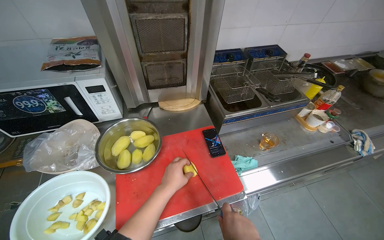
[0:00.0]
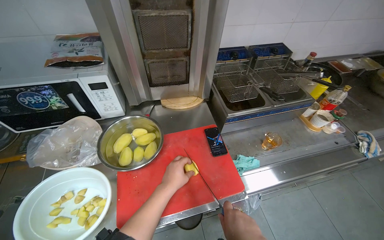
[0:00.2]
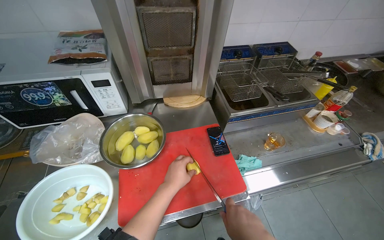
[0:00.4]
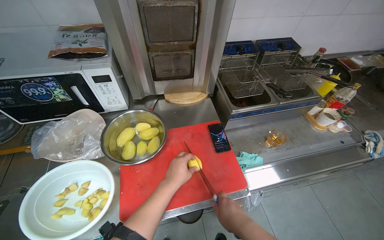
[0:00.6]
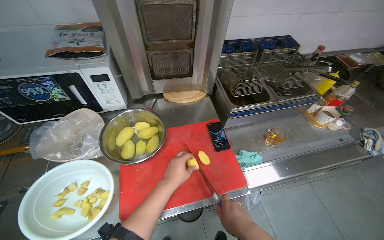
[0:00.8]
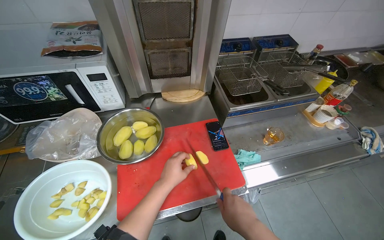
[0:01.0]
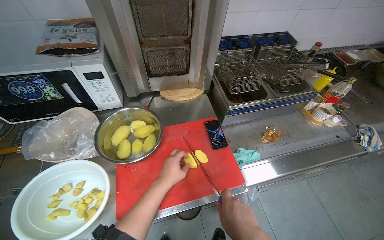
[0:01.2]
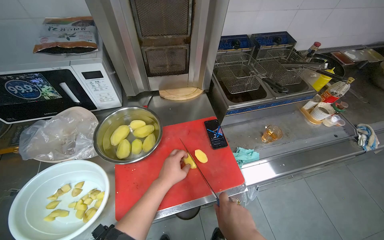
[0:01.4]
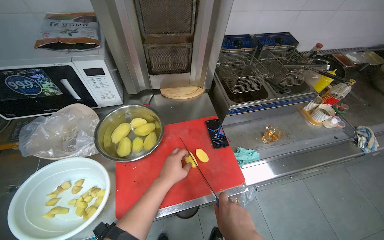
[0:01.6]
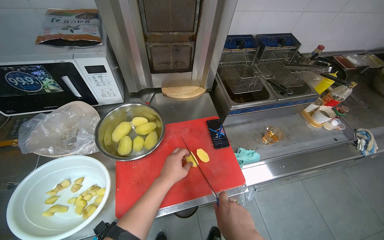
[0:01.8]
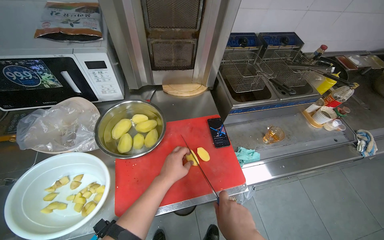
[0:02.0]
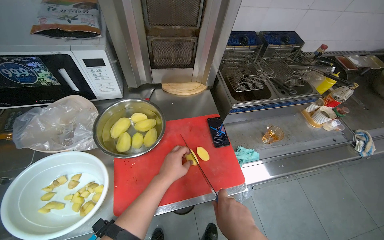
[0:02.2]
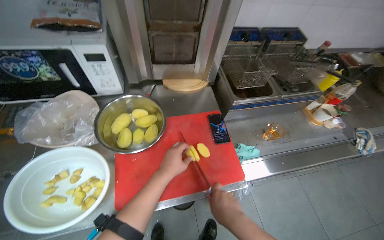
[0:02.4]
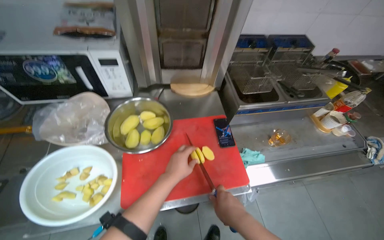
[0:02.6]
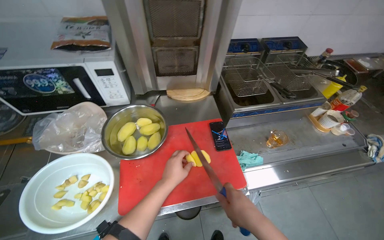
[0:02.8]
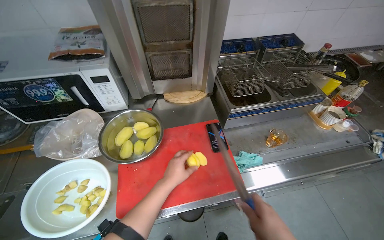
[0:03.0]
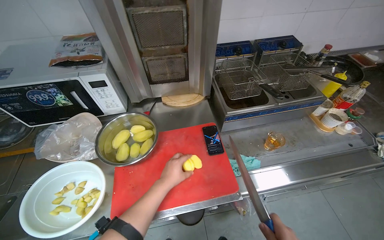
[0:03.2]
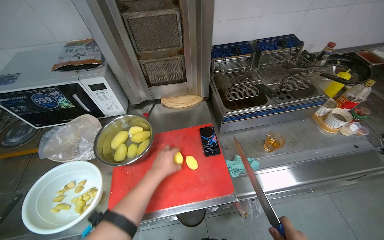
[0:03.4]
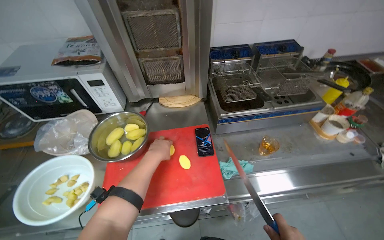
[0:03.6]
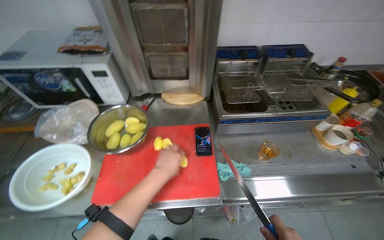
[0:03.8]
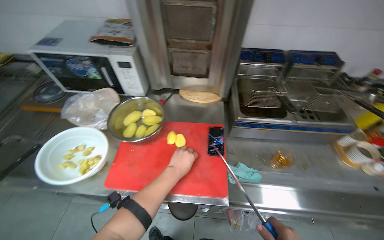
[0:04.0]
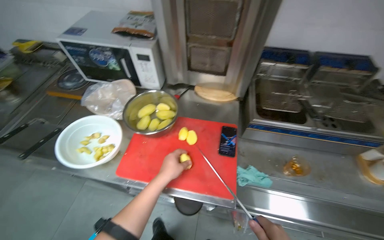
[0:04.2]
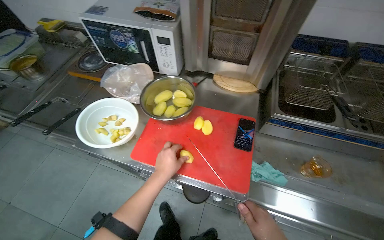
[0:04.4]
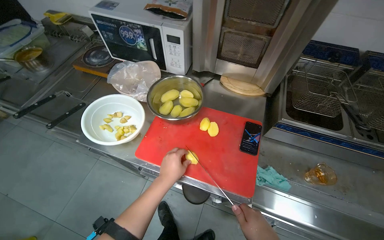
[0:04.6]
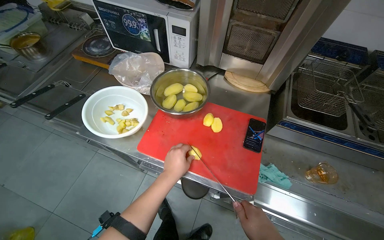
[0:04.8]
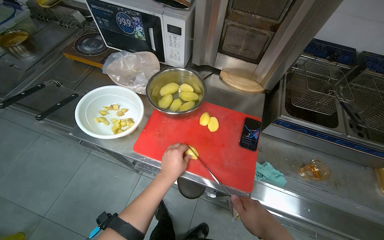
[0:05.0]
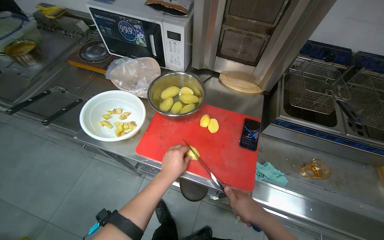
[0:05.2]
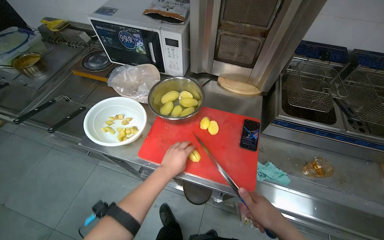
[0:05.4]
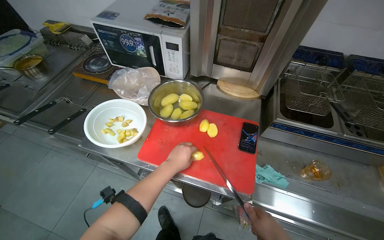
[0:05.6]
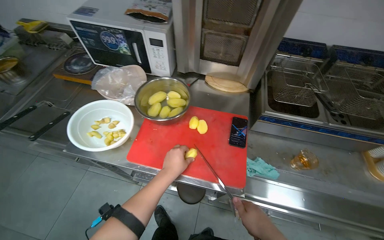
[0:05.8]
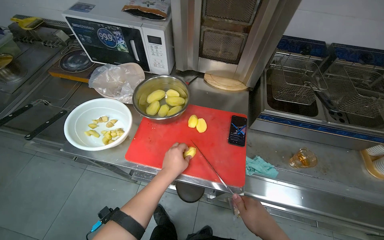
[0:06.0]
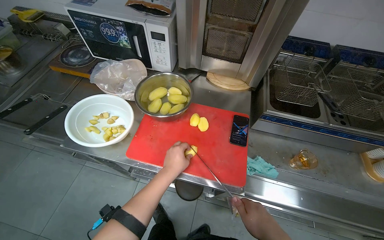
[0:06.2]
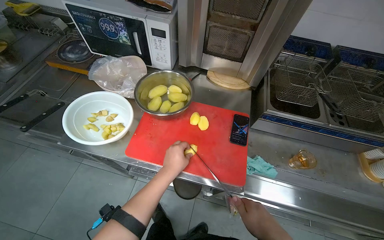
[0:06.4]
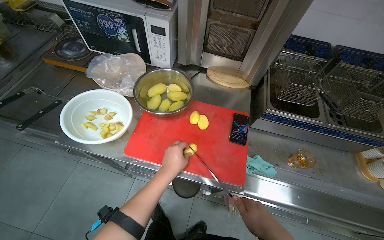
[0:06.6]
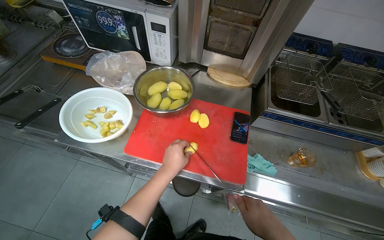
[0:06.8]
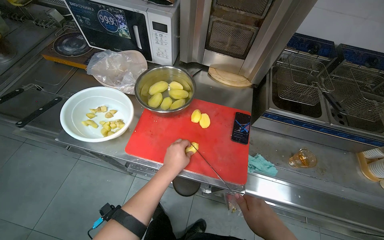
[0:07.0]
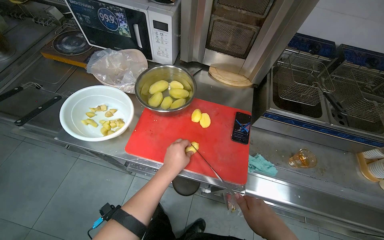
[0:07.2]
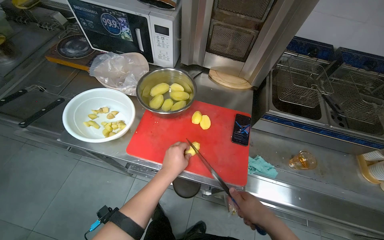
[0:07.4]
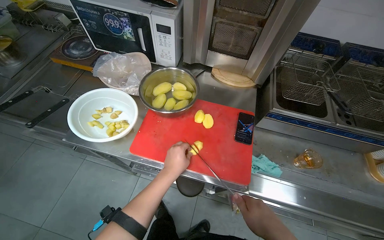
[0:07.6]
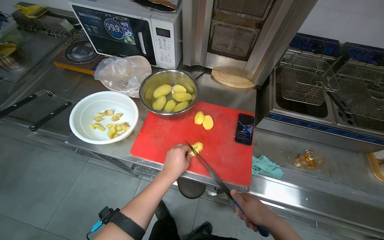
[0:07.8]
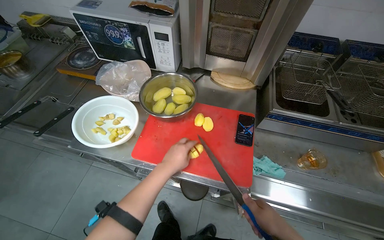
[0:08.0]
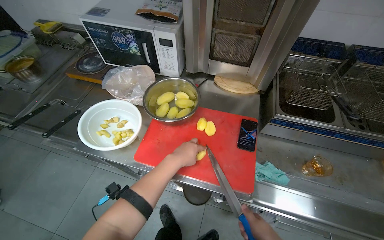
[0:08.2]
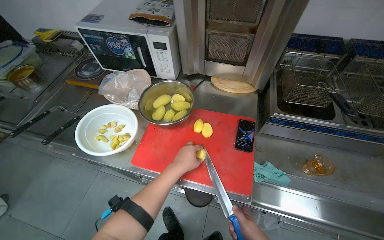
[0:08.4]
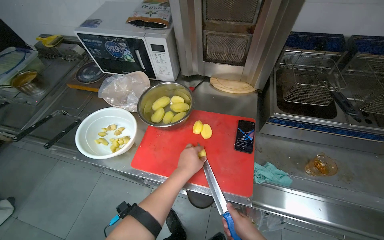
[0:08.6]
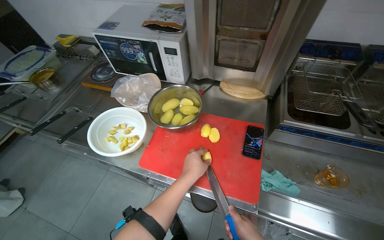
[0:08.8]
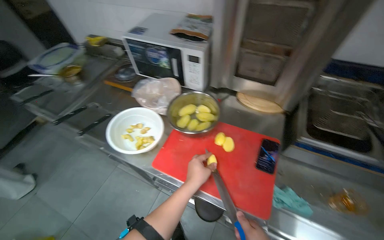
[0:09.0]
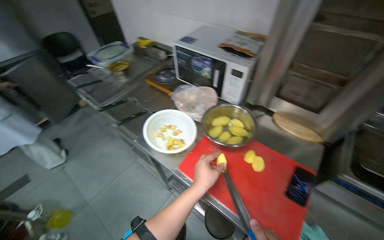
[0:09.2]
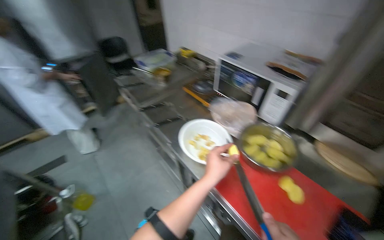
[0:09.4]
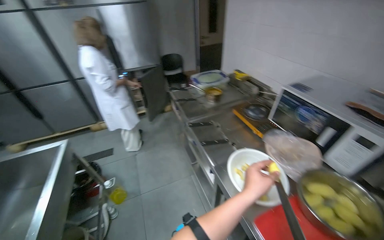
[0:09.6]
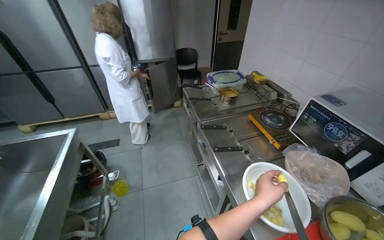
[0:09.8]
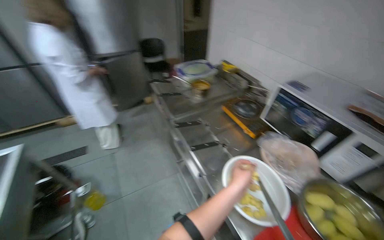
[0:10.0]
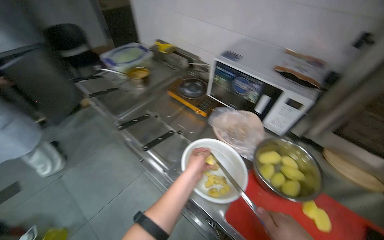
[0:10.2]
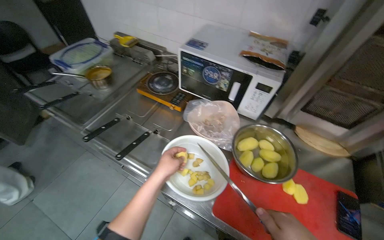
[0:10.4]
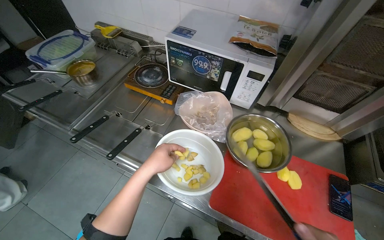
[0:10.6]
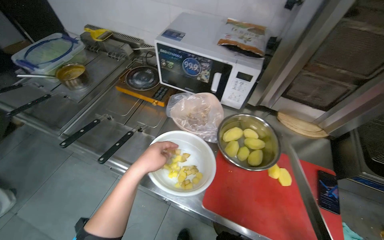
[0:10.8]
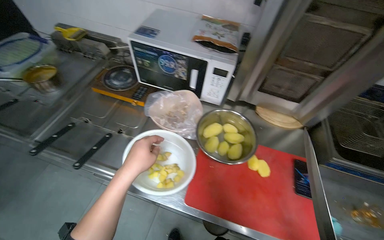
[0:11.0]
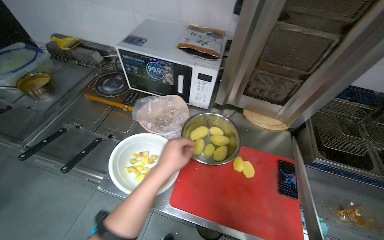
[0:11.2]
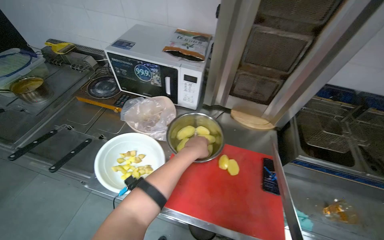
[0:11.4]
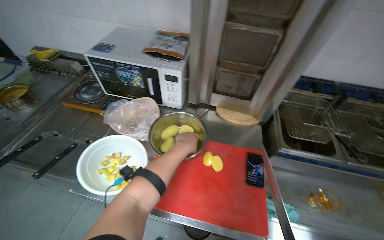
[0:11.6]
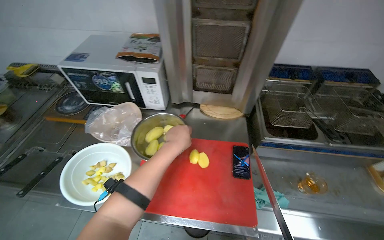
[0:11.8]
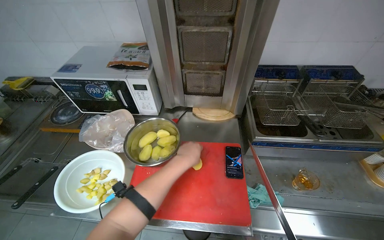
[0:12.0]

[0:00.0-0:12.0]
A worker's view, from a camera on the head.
Job: preparing food.
The whole recording: Slicing potatoes. The worker slices peeled potatoes on a red cutting board and transfers them to a white bowl.
0:03.0 to 0:04.4: The head rotates about 30 degrees to the left. The left hand goes roughly 10 cm nearer to the camera.
0:06.0 to 0:07.6: The hands are busy where they are.
0:10.4 to 0:12.0: The left hand moves to the right, some 50 cm.

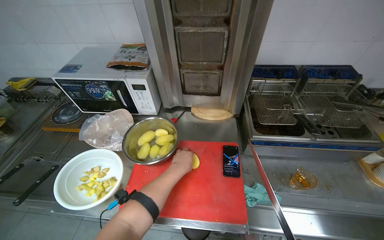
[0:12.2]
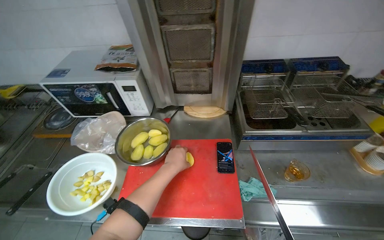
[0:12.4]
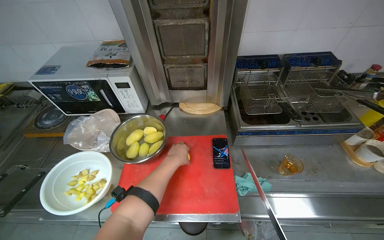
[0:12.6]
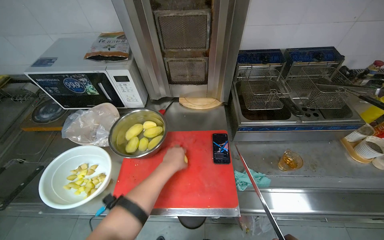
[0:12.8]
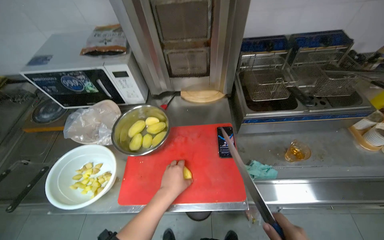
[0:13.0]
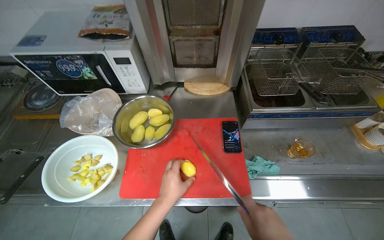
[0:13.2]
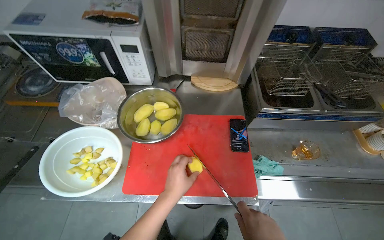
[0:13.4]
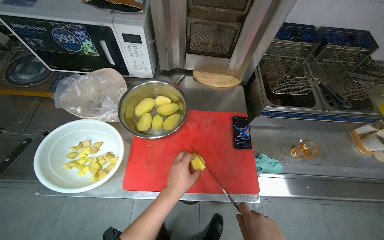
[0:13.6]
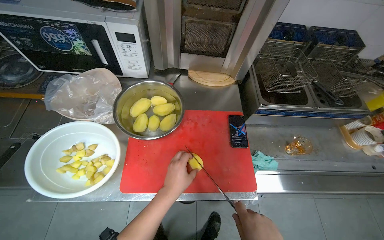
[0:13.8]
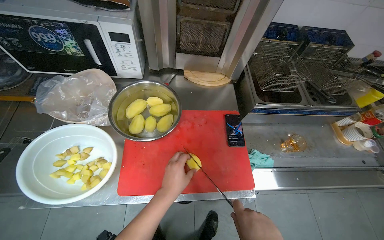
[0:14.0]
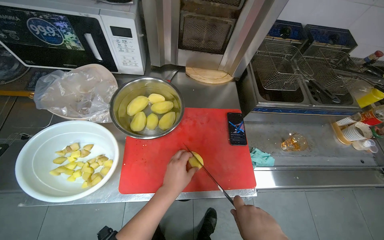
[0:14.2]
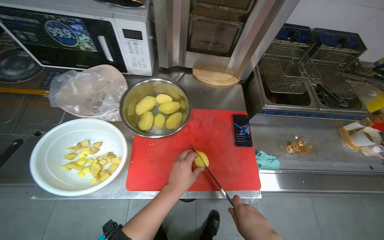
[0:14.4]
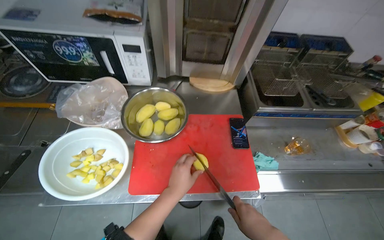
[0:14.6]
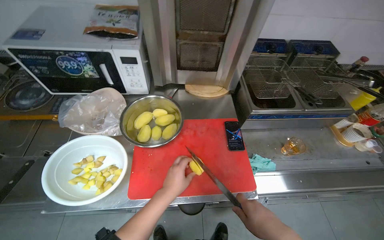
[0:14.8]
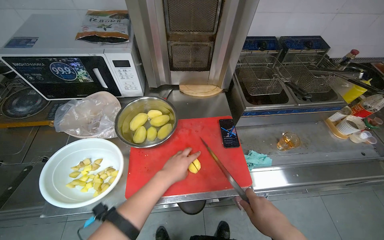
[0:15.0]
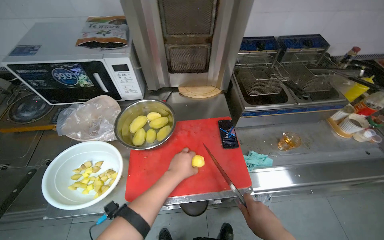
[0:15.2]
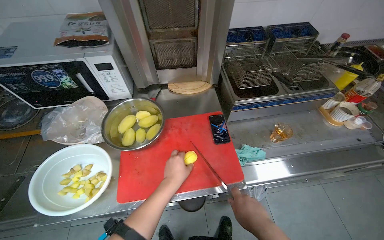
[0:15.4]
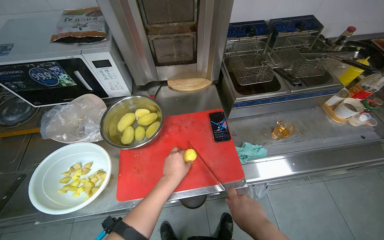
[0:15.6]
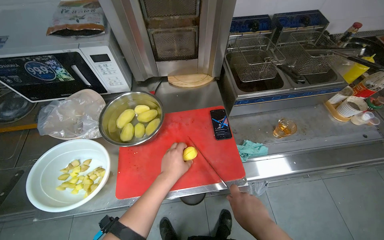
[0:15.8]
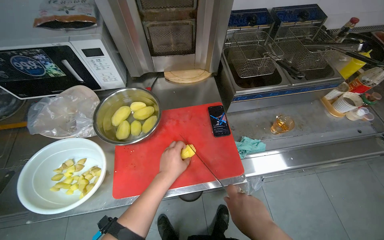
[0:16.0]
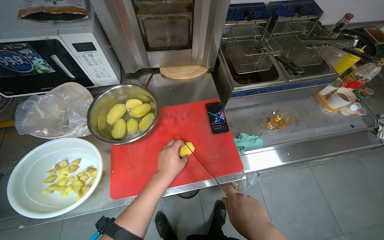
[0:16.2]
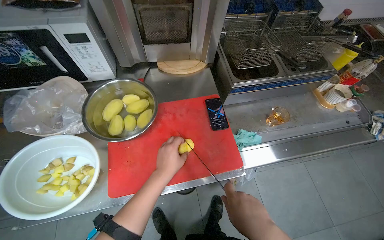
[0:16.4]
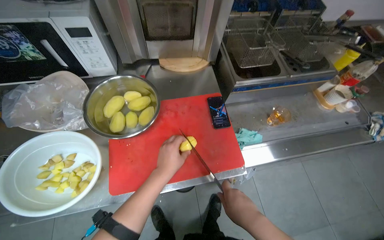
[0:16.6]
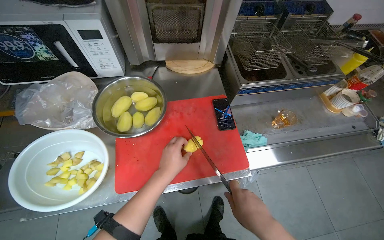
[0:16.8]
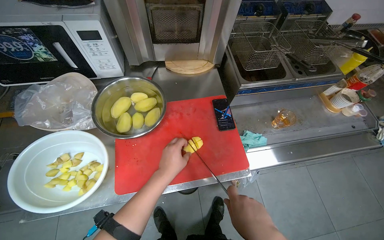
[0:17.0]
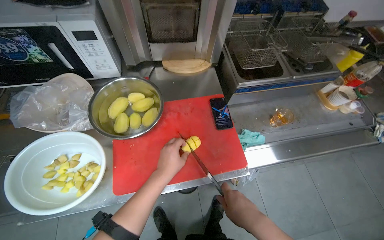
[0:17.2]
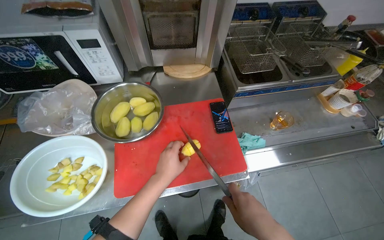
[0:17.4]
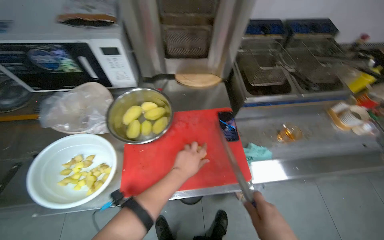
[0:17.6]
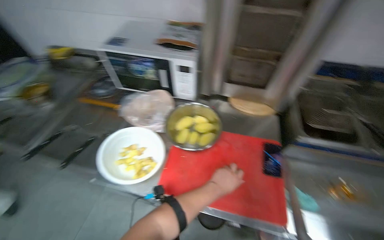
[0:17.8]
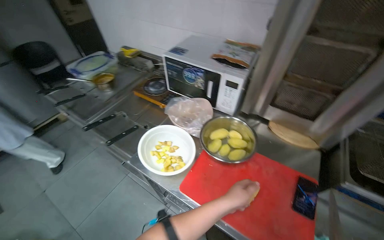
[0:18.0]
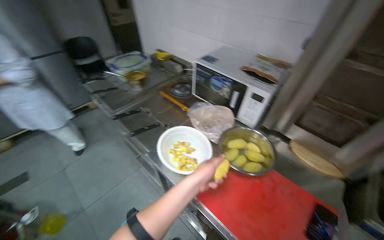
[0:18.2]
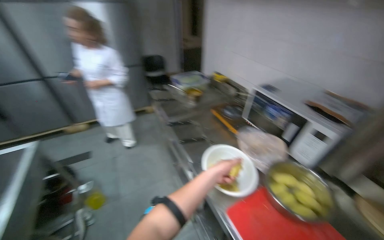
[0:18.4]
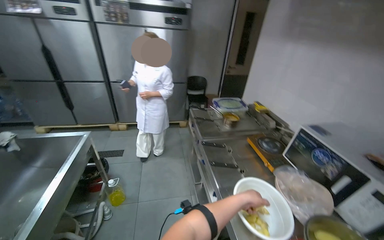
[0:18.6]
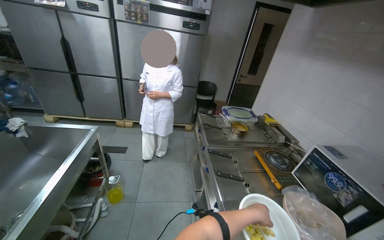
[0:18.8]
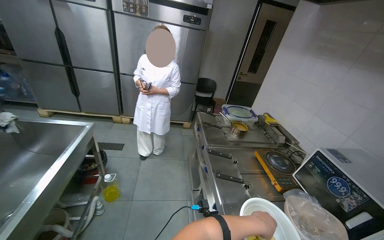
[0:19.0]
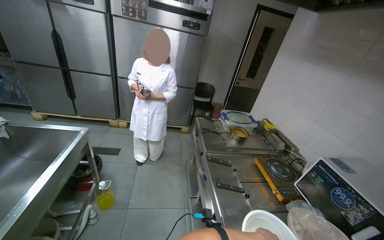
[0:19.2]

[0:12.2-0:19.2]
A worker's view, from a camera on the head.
Job: preparing food.
The whole recording: Slicing potatoes. The worker slices peeled potatoes on a red cutting board and transfers them to a white bowl.
0:12.2 to 0:13.6: The wearer looks some 10 degrees further downward.
0:16.4 to 0:17.8: The wearer's head swings roughly 25 degrees to the left.
0:17.8 to 0:19.2: The head turns to the left by some 70 degrees. The camera pitches upward, by about 25 degrees.
